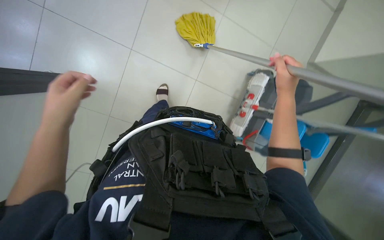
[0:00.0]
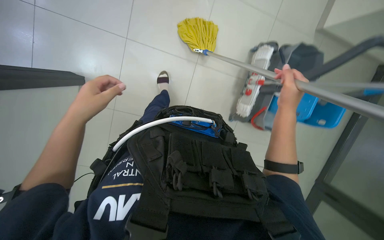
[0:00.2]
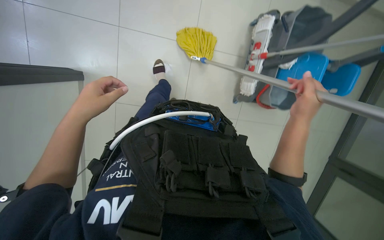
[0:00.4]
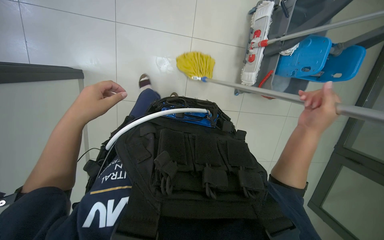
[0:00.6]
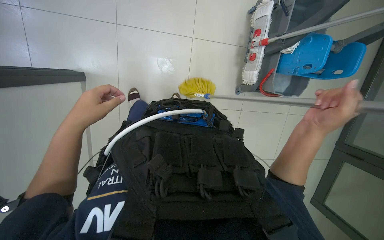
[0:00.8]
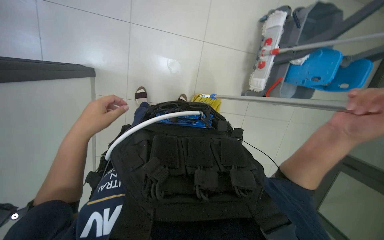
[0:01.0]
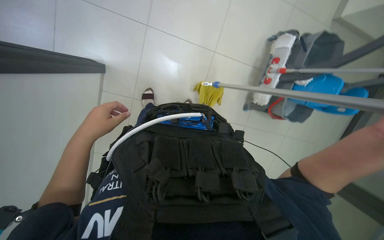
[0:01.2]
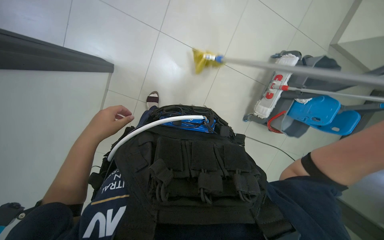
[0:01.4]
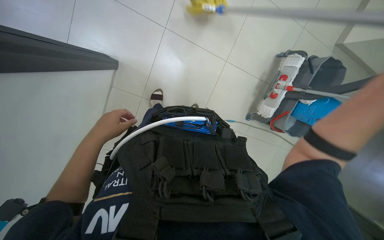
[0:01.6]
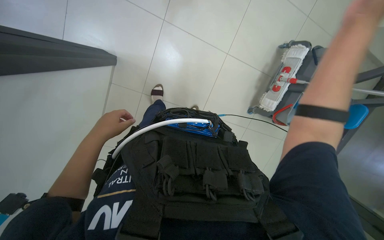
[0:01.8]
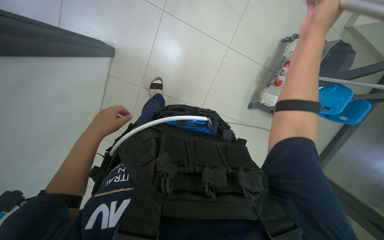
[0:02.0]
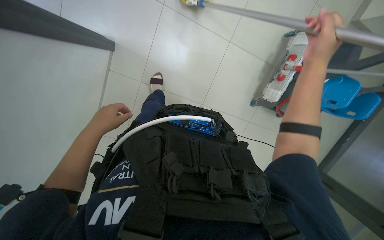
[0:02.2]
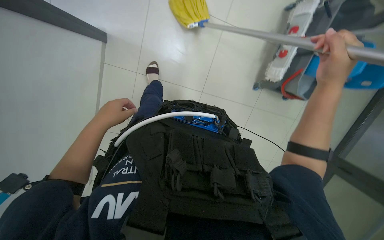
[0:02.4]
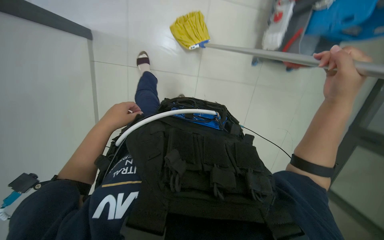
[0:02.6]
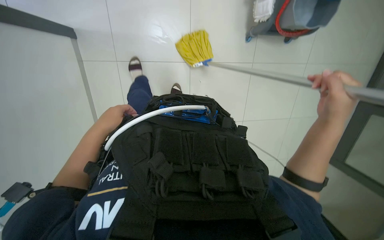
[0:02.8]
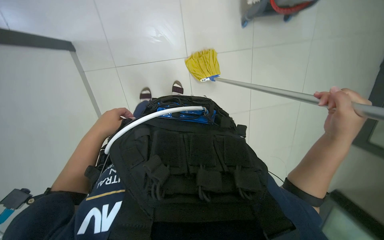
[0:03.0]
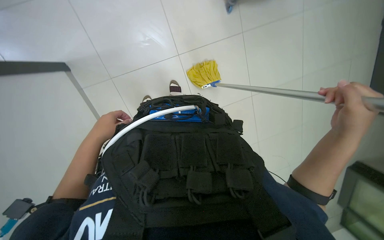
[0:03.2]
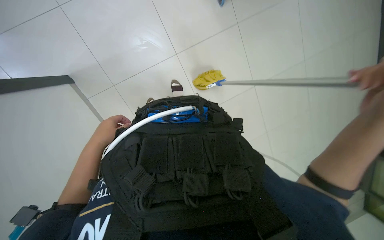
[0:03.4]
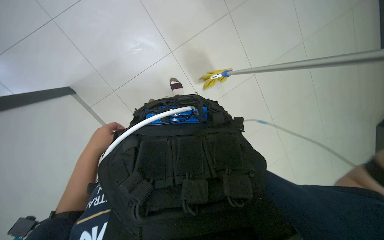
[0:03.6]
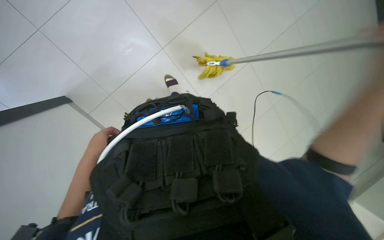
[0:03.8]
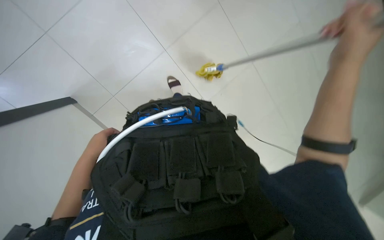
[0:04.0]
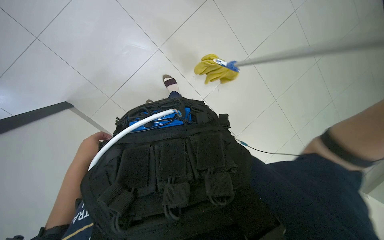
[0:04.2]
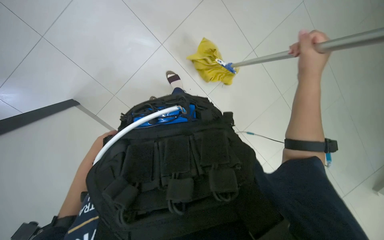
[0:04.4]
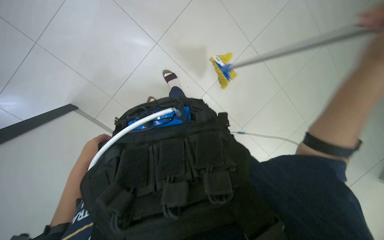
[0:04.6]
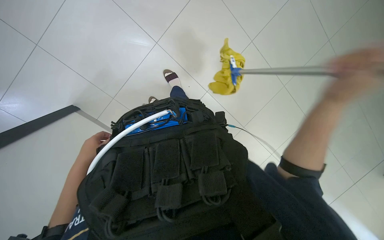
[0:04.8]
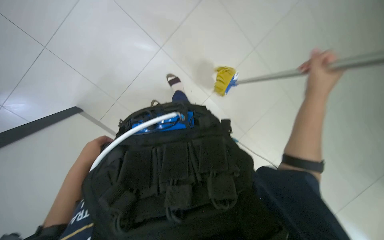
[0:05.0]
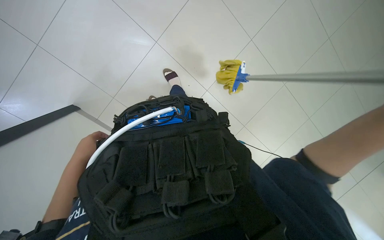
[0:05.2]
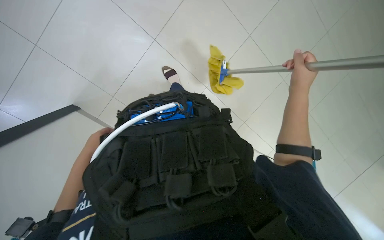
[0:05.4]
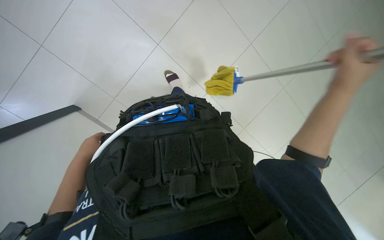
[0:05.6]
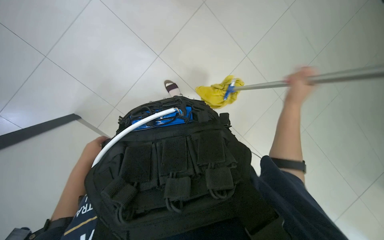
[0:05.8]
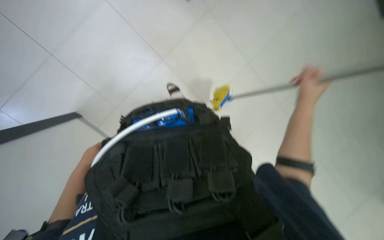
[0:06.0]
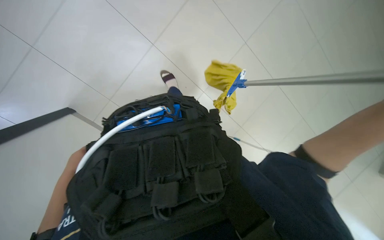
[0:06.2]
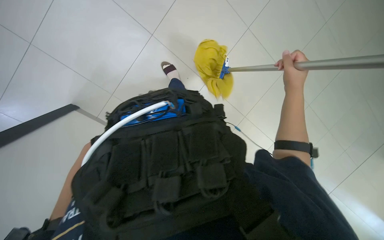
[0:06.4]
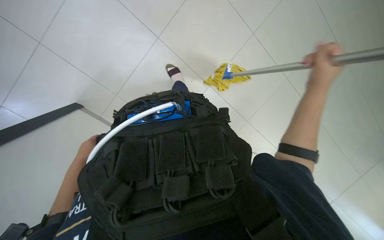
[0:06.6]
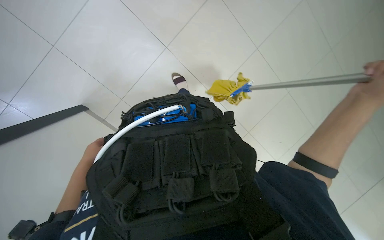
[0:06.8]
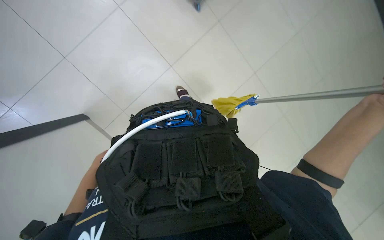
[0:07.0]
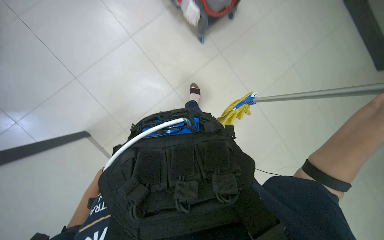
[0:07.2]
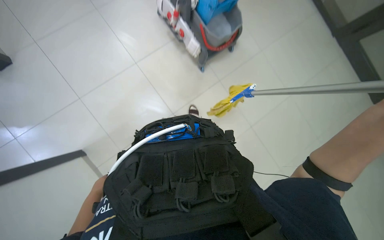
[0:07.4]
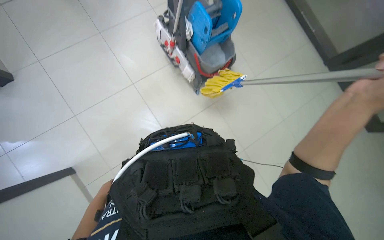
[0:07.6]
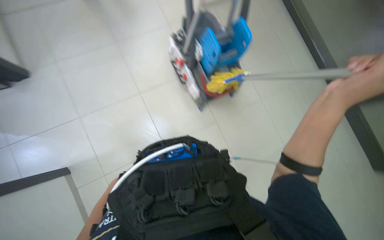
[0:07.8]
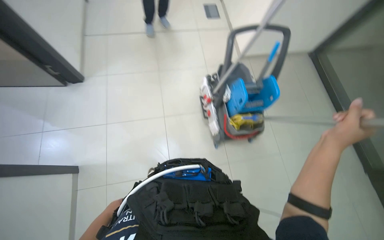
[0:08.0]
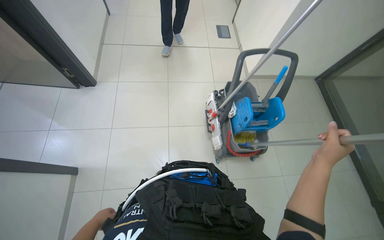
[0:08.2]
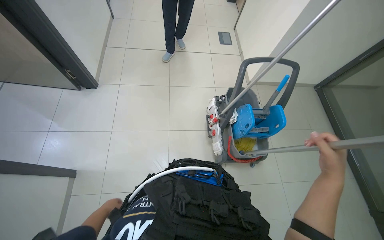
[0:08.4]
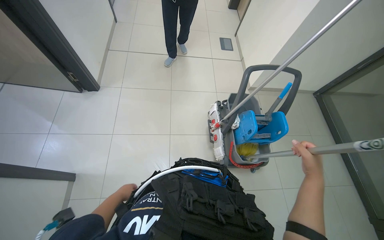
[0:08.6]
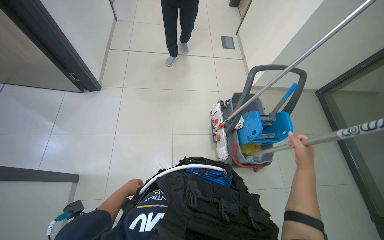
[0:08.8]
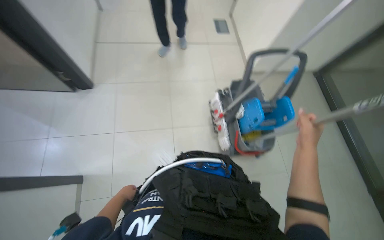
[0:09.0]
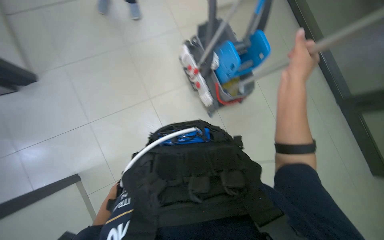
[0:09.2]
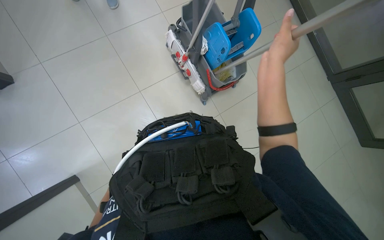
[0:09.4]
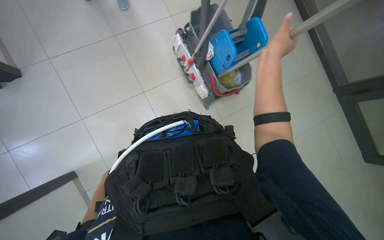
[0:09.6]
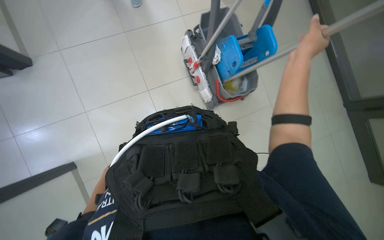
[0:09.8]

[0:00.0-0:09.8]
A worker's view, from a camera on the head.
Job: preparing cleaning supplies.
The whole recording: Shaking out mop and placing in bucket. The worker shakes out the mop and places it into the bucket.
0:00.0 to 0:01.4: The left hand travels to the right by about 10 cm.
0:01.4 to 0:02.8: The camera pitches downward, by roughly 25 degrees.
0:07.0 to 0:08.4: The camera pitches upward, by some 40 degrees. Everything in view rotates roughly 25 degrees clockwise.
0:08.4 to 0:09.8: The wearer looks approximately 20 degrees further downward. The right hand is displaced up the picture and farther from the camera by roughly 15 cm. Meanwhile the left hand travels up the picture by some 10 cm.

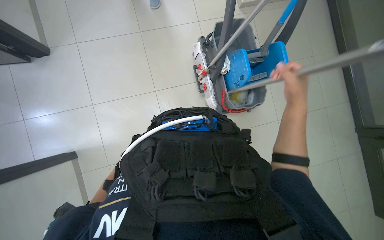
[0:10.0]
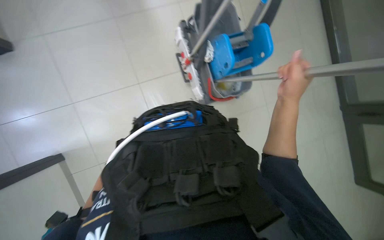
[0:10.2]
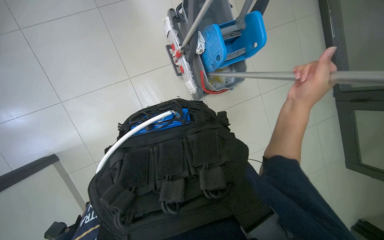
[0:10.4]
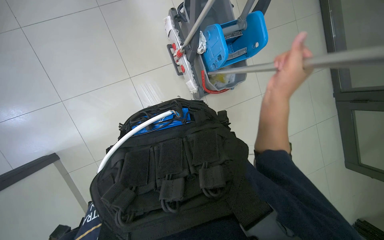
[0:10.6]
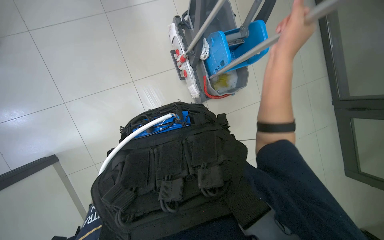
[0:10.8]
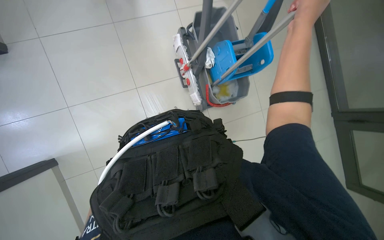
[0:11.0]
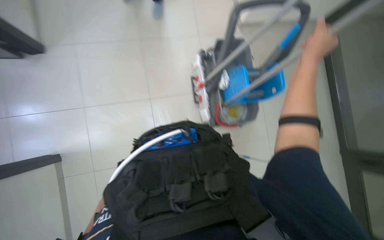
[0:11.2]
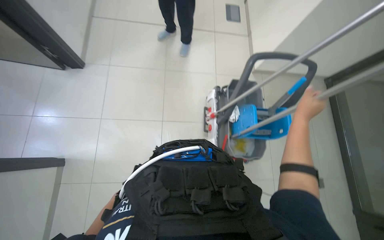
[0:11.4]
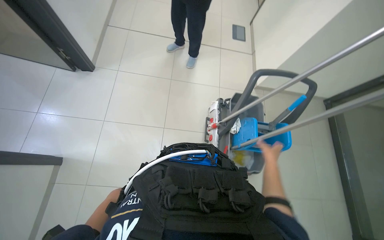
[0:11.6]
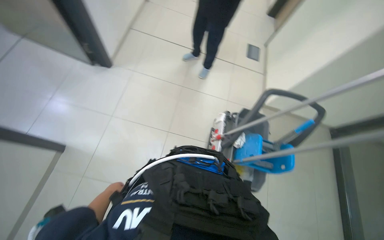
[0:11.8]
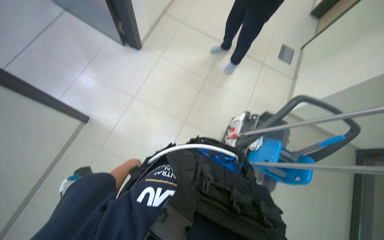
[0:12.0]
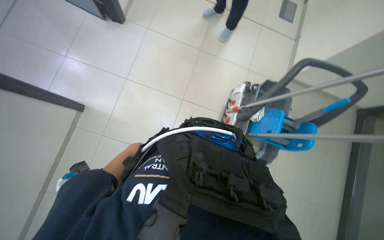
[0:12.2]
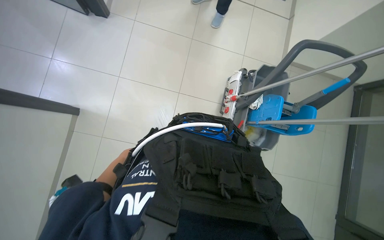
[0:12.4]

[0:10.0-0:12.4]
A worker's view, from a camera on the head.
Job: preparing cleaning supplies.
The whole recording: Shaking out mop and placing in bucket. The worker shakes out the mop and places it into the bucket.
0:10.0 to 0:11.2: The right hand moves up the picture, roughly 15 cm.

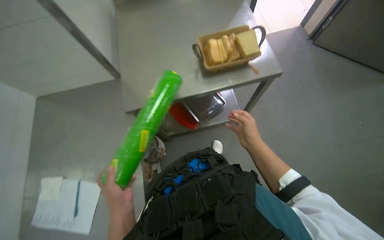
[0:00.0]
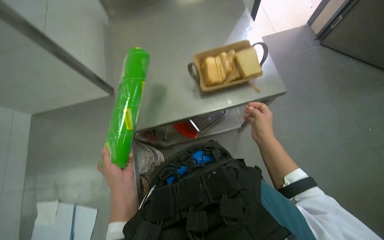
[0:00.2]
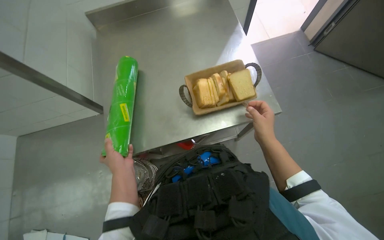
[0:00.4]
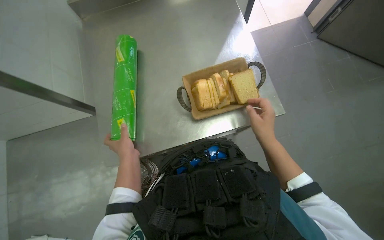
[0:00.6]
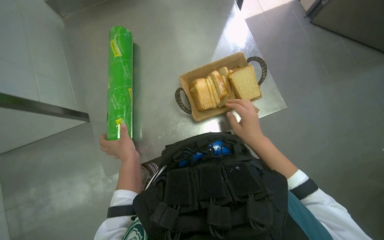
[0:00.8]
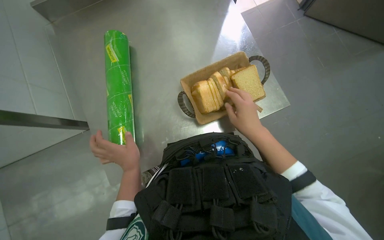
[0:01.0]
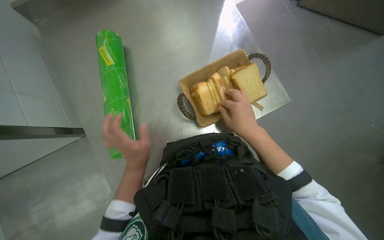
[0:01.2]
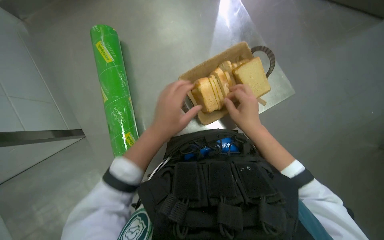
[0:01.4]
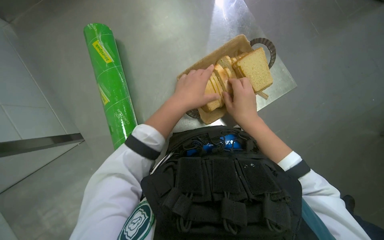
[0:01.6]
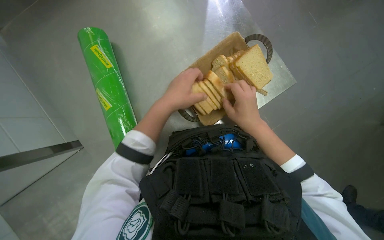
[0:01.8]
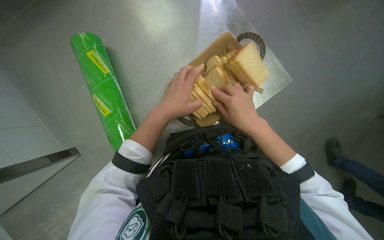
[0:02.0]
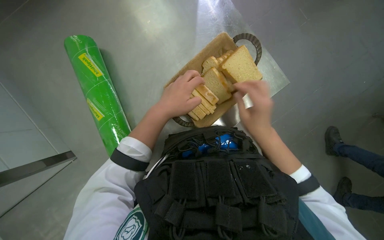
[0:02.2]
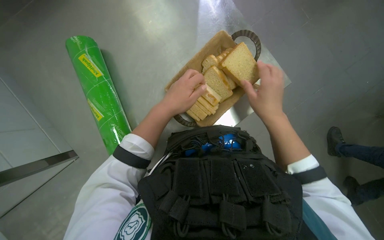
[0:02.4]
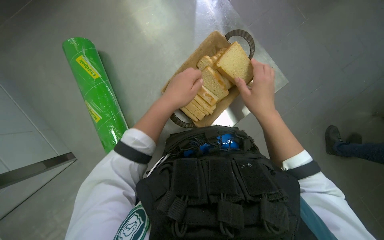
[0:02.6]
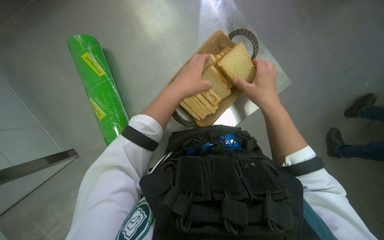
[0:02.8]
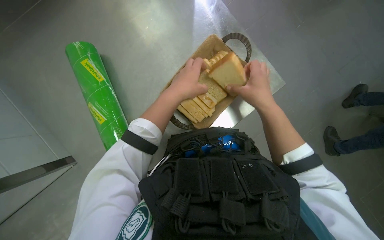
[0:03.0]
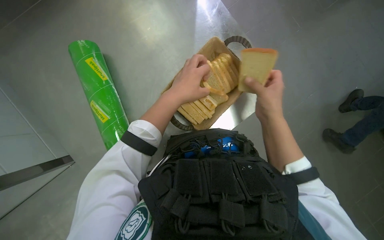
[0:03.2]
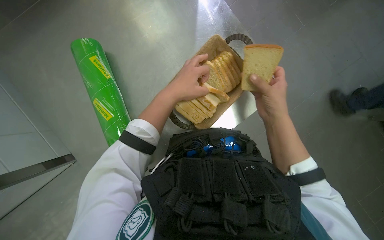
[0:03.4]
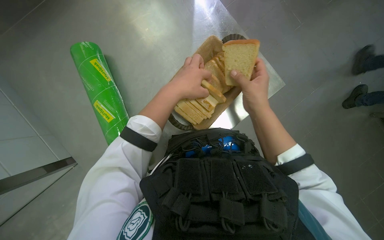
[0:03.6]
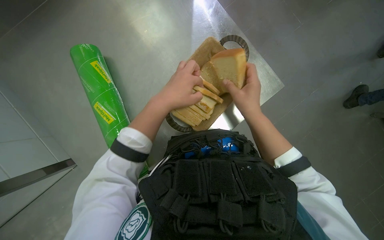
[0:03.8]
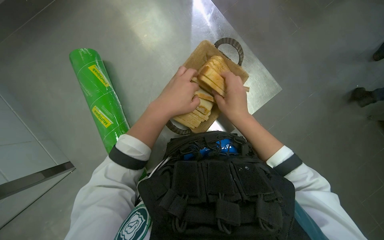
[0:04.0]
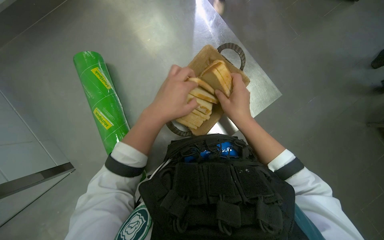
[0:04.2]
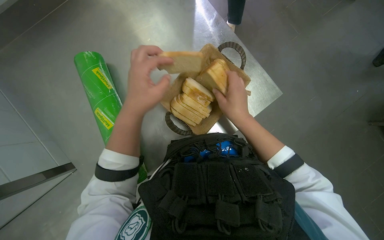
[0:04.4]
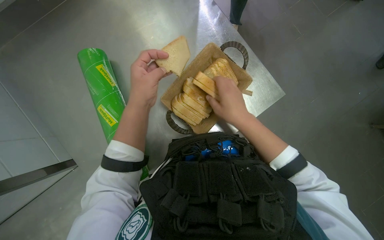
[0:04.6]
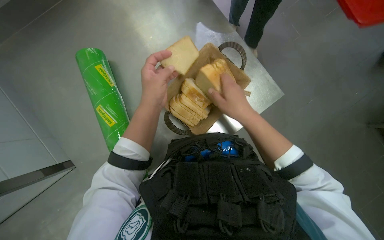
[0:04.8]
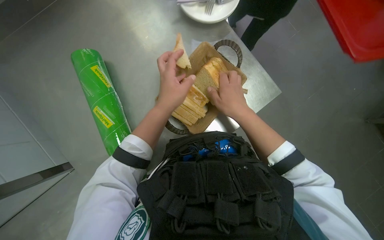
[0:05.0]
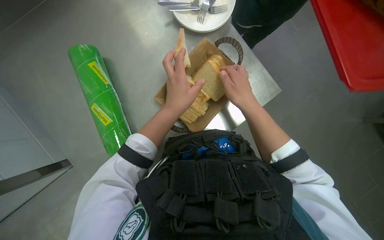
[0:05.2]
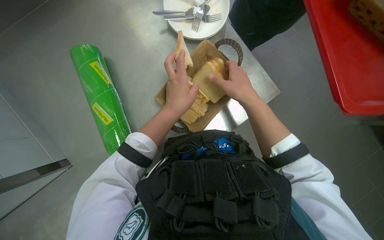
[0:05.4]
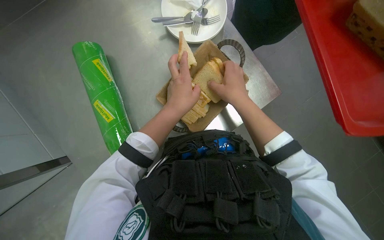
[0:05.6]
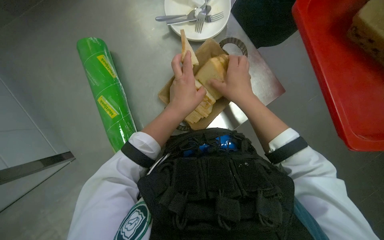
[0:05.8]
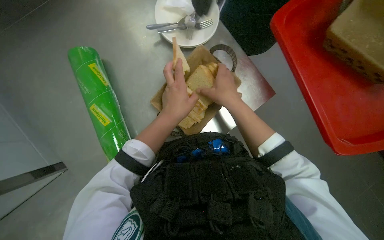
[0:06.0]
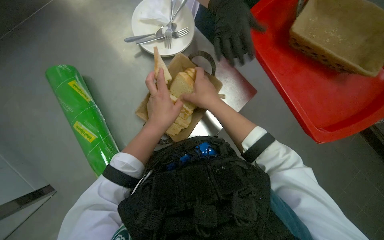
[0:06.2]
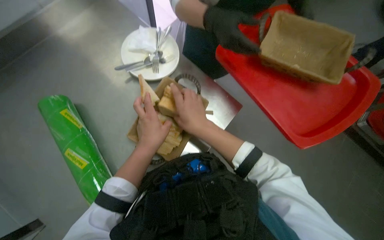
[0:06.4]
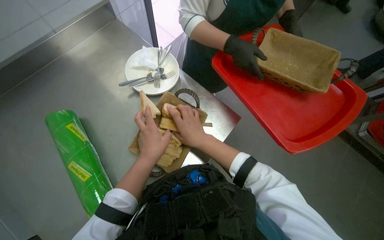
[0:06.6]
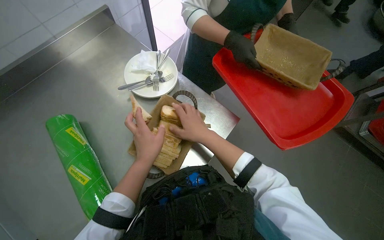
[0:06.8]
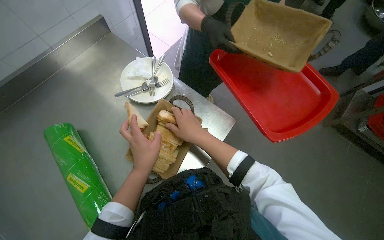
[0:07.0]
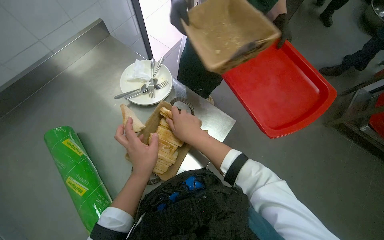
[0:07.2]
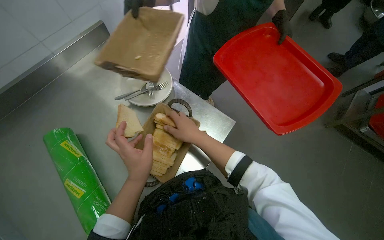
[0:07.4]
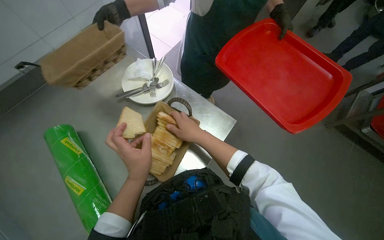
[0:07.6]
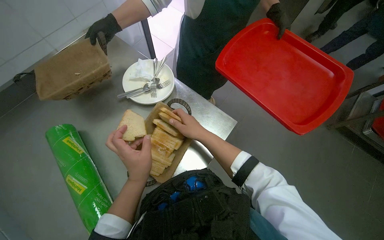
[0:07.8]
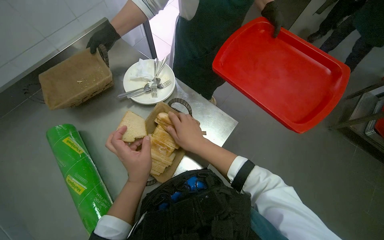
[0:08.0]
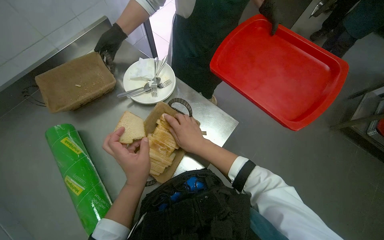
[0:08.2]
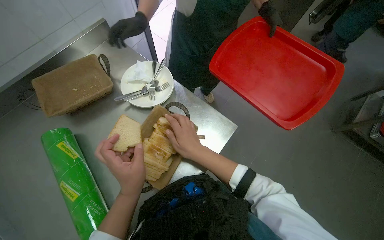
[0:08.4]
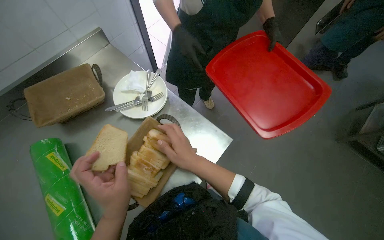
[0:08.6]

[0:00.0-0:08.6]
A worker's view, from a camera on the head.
Job: preparing food.
The whole recording: Arranging bread in basket. The worker arranges the bread in the basket.
0:00.0 to 0:01.4: The camera is carried roughly 40 cm. The view tilts roughly 15 degrees downward.
0:01.4 to 0:02.8: The left hand is displaced up the picture by some 10 cm.
0:02.8 to 0:04.4: The hands are busy where they are.
0:04.4 to 0:05.8: The hands work in one place, with small movements.
0:05.8 to 0:07.2: The camera pitches upward, by about 20 degrees.
